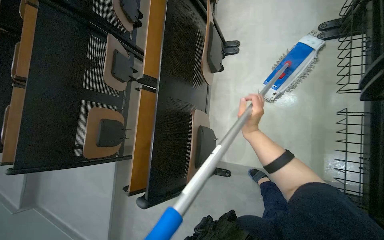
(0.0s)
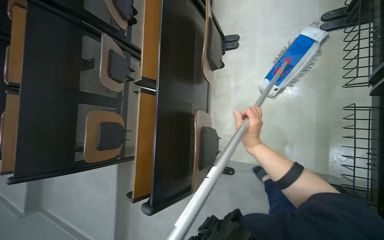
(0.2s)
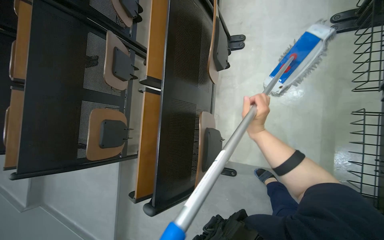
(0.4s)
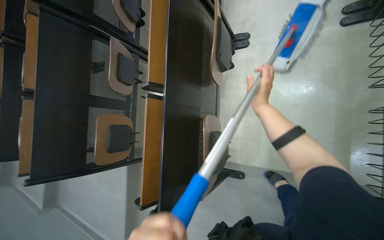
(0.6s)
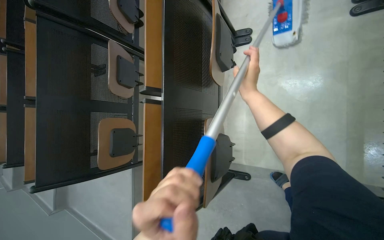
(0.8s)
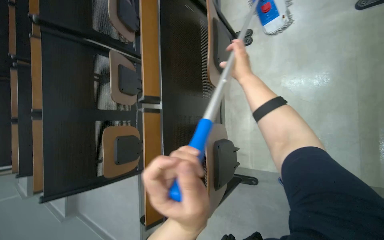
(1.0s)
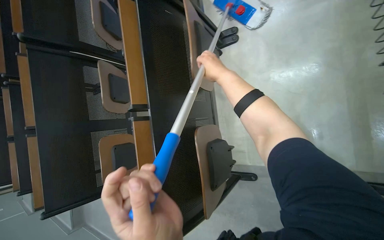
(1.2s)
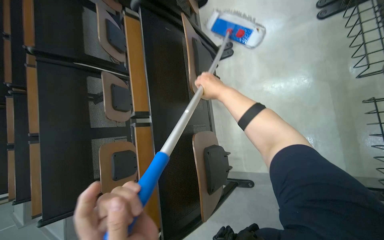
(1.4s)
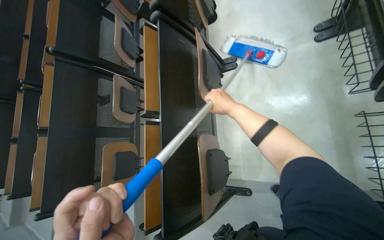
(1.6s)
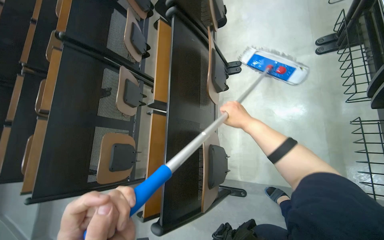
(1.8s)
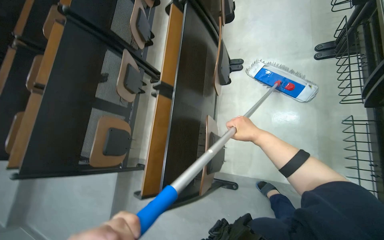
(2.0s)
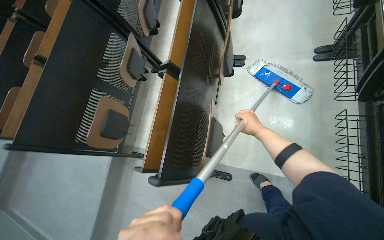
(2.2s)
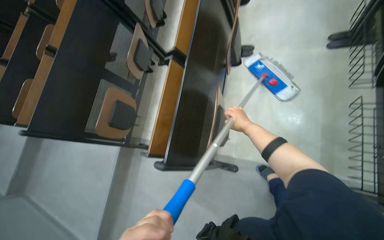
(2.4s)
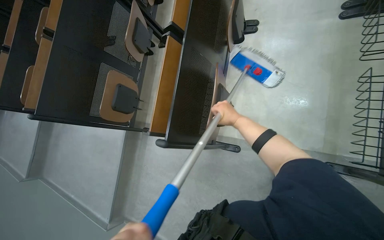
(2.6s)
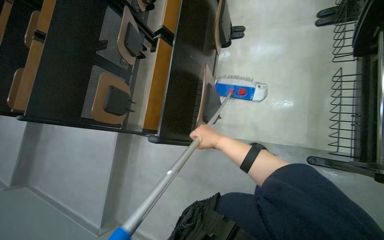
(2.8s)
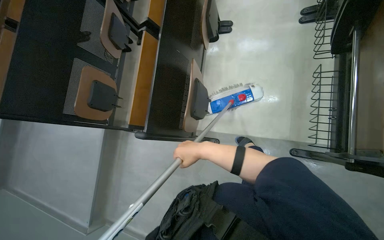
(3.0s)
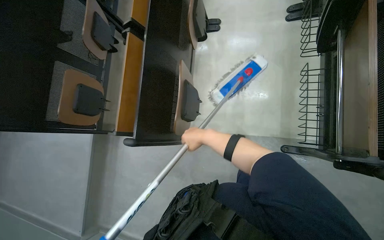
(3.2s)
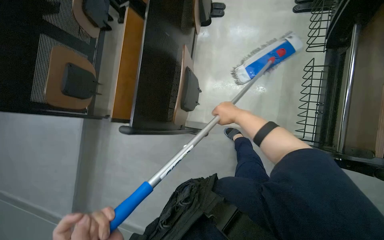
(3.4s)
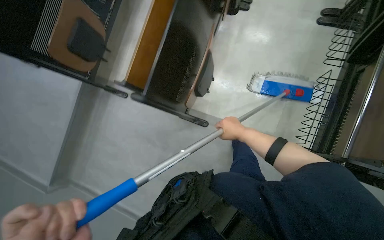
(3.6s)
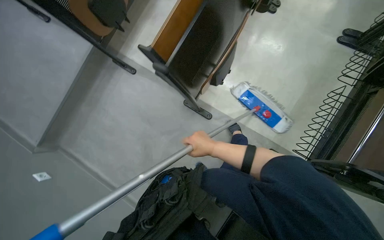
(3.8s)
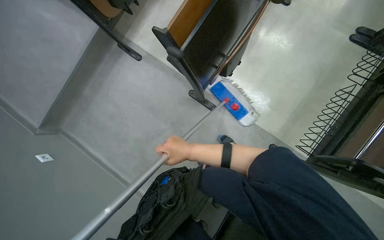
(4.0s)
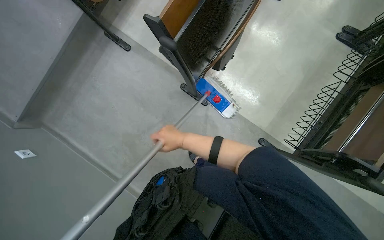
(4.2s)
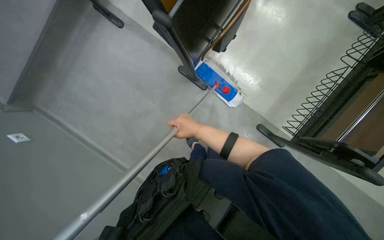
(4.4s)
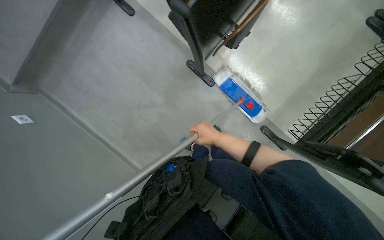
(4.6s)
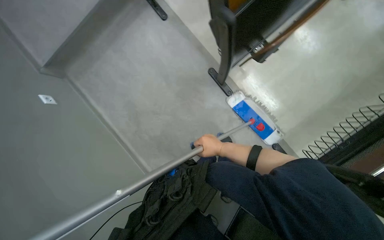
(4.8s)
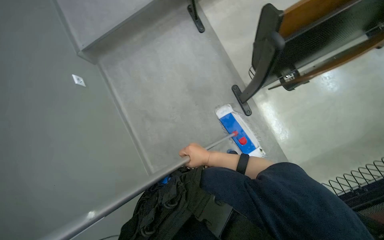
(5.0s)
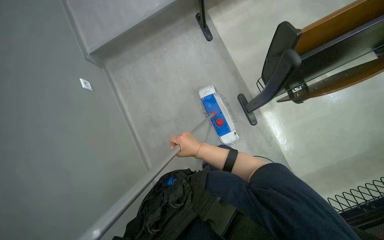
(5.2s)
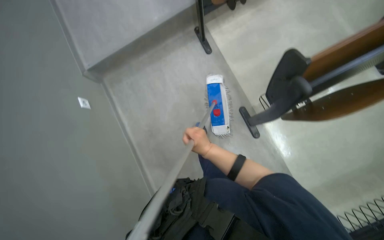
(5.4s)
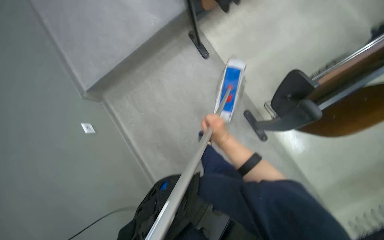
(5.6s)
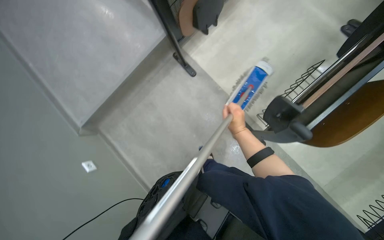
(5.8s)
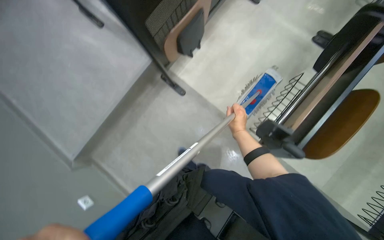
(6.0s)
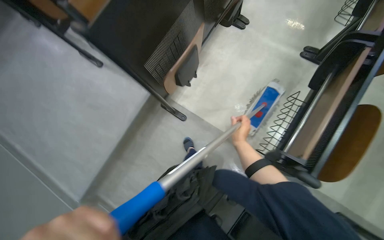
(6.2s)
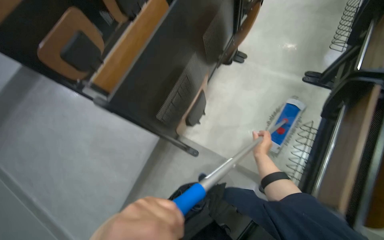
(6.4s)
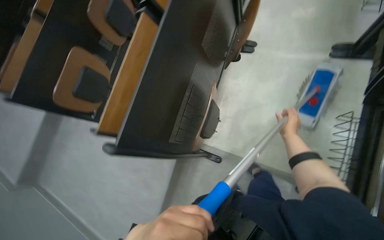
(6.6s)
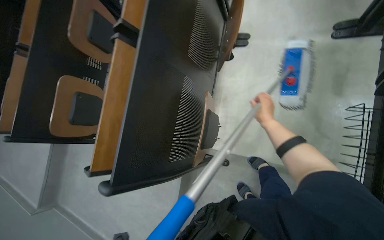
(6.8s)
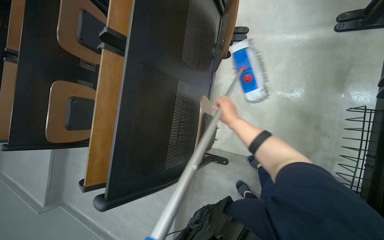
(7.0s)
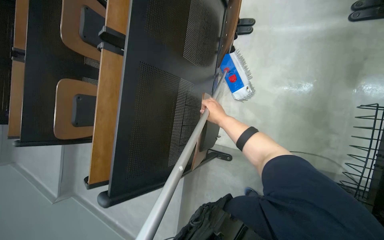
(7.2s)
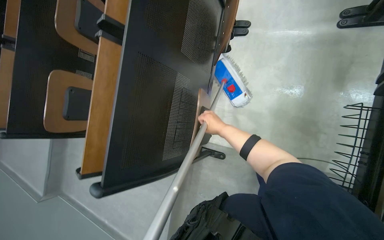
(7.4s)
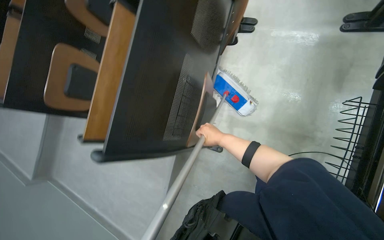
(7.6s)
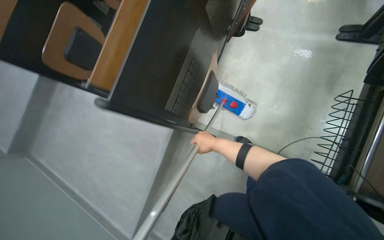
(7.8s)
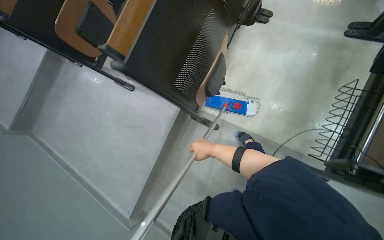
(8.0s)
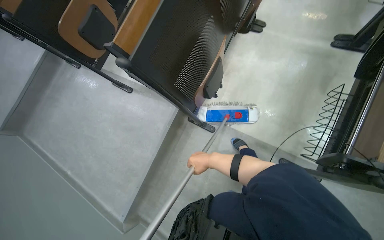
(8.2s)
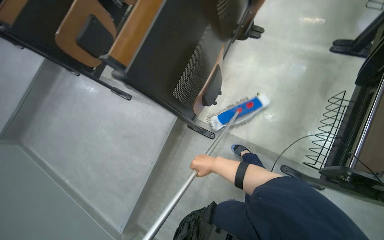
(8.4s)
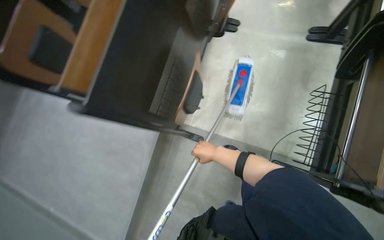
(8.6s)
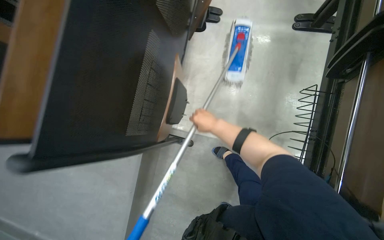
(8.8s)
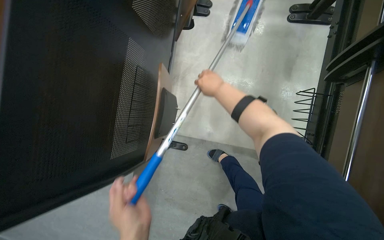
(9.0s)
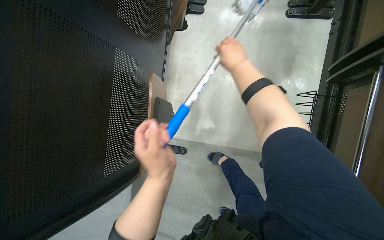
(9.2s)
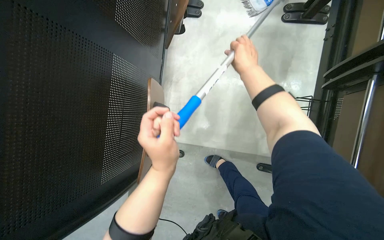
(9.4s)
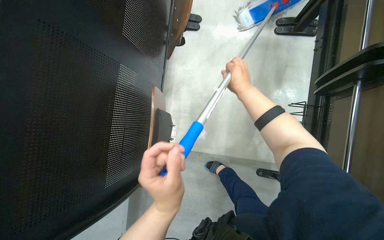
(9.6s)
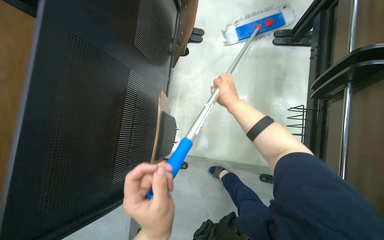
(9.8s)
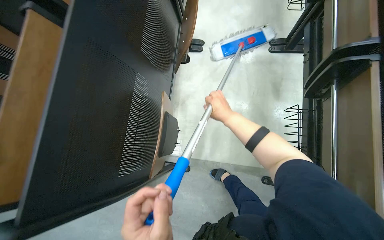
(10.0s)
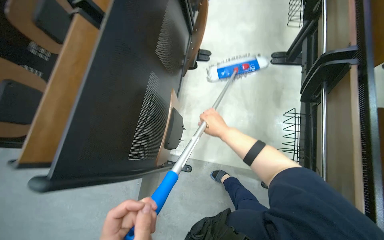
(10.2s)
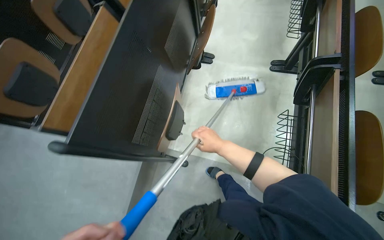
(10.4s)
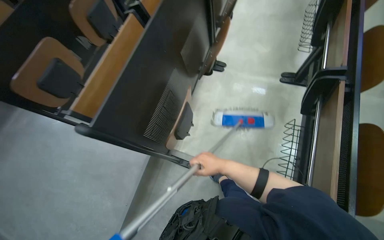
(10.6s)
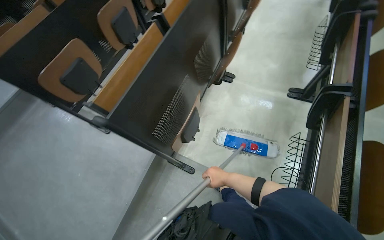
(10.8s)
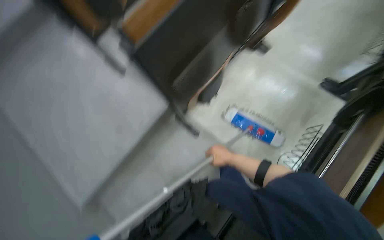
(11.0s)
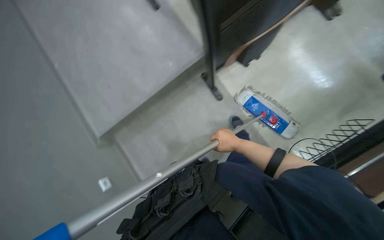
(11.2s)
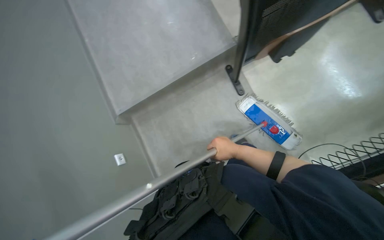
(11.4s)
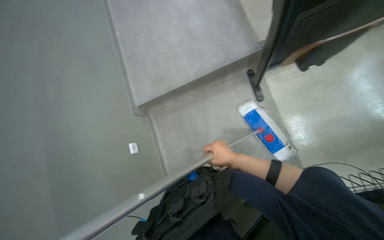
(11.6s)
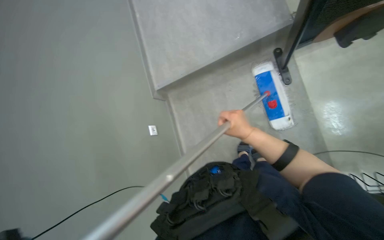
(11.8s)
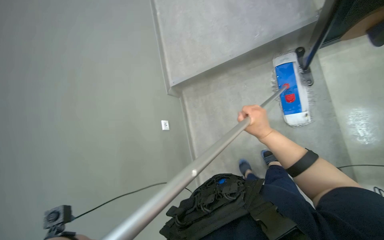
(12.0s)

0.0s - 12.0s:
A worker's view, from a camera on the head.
Job: sweeping floor.
The whole recording: Cleaning floor with brush. The worker cleans the floor using a long-handled brush.
0.0s - 1.6s: The right hand shifts roughly 15 cm up the picture.
1.6s - 3.0s: The right hand heads down the picture, covering approximately 50 cm.
3.0s - 4.4s: The camera is aimed about 15 degrees further to the right. The view tilts some 20 degrees downward. The scene rotates clockwise by approximately 30 degrees. The right hand reaches approximately 10 cm to the right, then returns.
4.4s - 6.0s: The camera travels about 50 cm.
6.0s - 7.6s: The scene turns approximately 30 degrees counterclockwise in the picture.
7.6s - 9.0s: The camera is aimed some 15 degrees further to the right. The right hand travels up the picture by some 15 cm.
9.0s - 10.4s: The camera pitches upward, by roughly 15 degrees. The right hand shifts approximately 25 cm down the picture.
10.4s - 12.0s: The wearer looks roughly 50 degrees further to the left. The view tips downward by roughly 20 degrees.

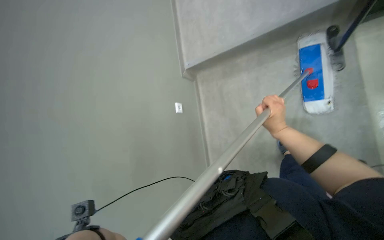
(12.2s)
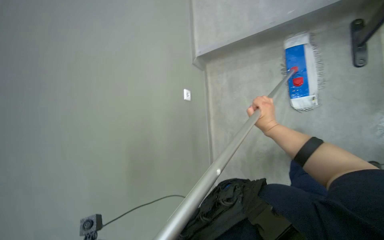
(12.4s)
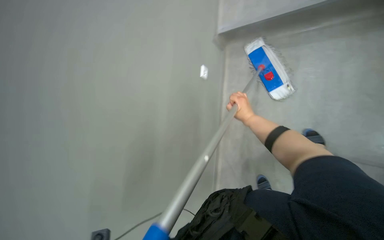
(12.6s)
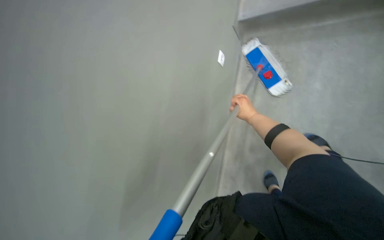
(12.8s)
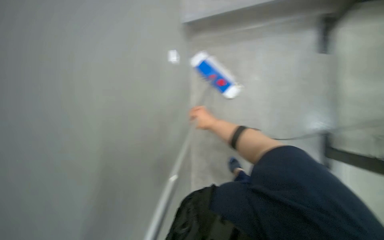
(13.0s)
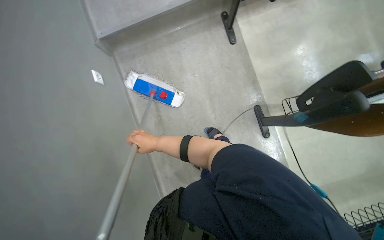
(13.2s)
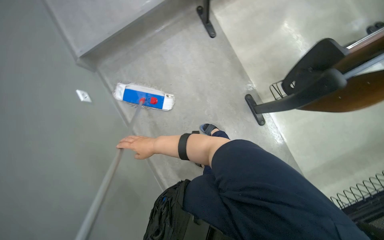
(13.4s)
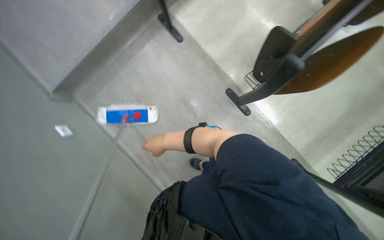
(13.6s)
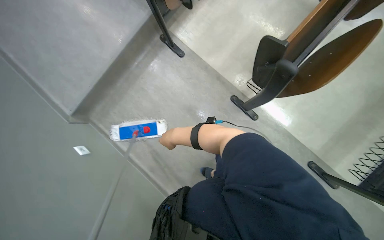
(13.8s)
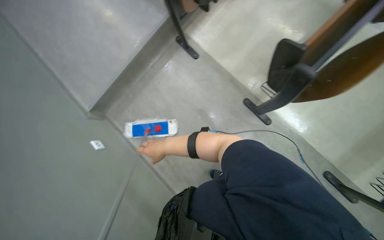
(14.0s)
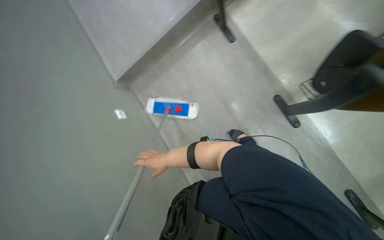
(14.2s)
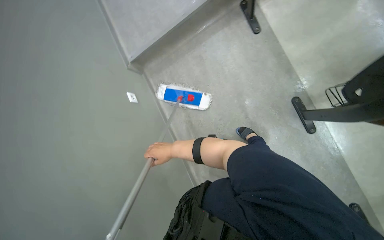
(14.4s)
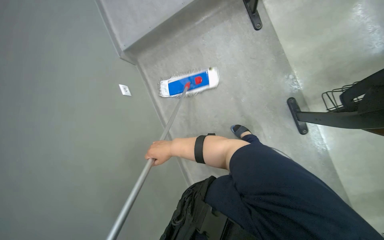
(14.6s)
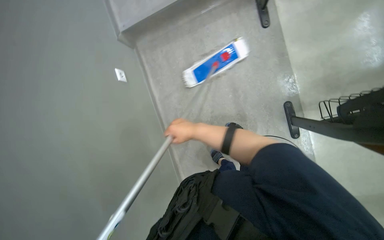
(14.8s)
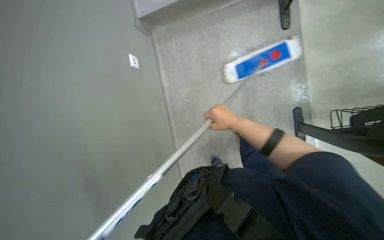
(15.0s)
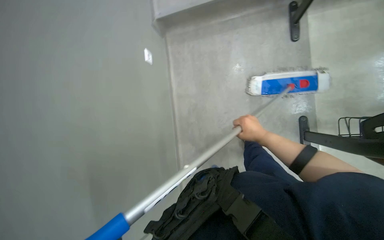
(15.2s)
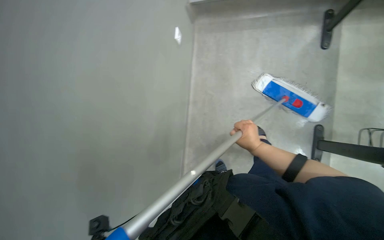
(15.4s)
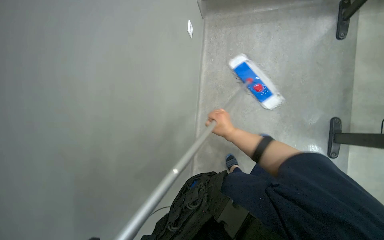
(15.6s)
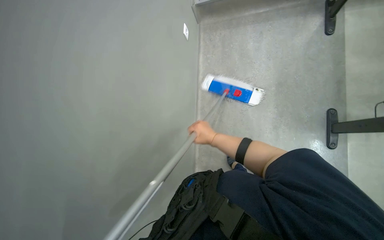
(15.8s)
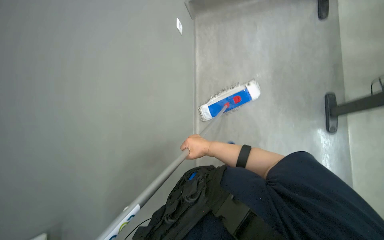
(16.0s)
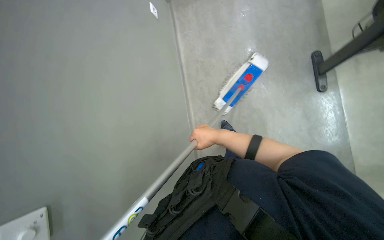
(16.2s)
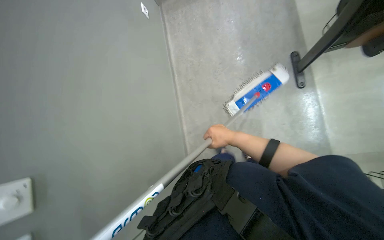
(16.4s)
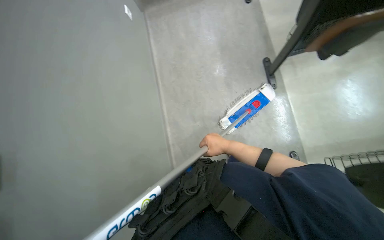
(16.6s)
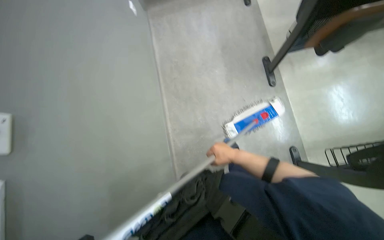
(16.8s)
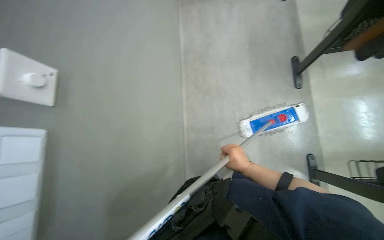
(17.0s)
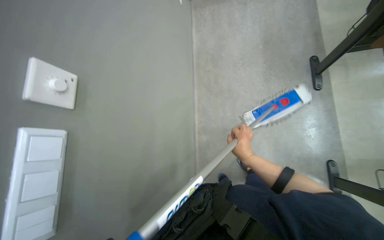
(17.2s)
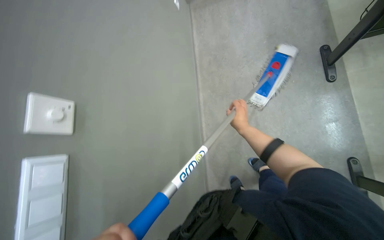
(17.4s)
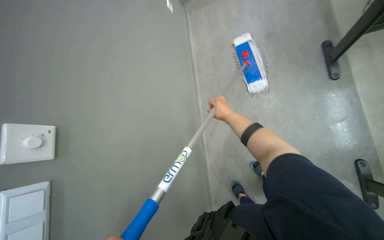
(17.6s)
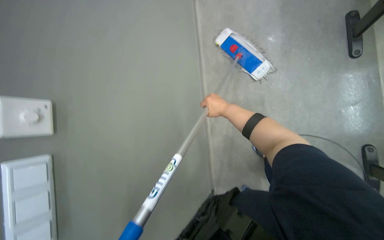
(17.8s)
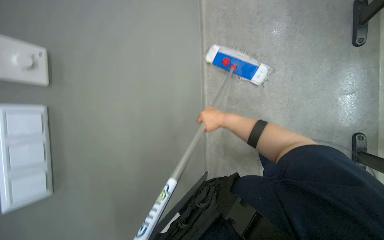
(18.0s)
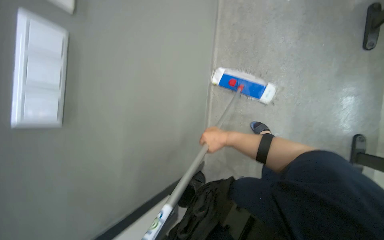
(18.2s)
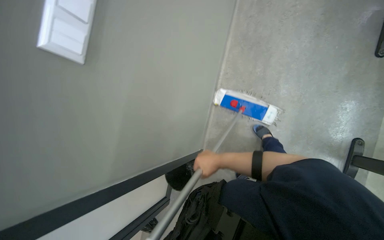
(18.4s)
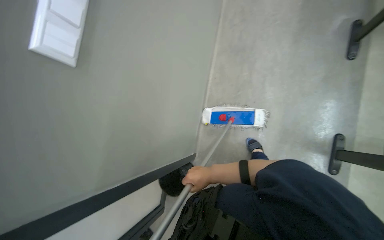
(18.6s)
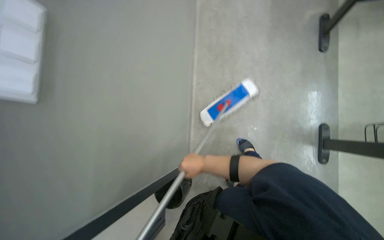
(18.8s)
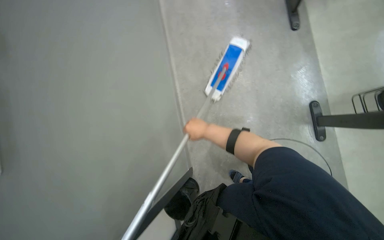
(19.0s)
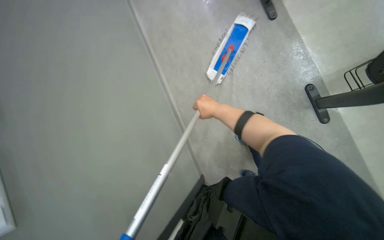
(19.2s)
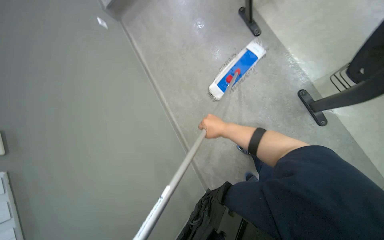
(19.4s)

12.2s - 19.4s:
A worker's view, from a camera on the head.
Job: sweeping floor.
The whole recording: Cleaning floor with brush. The worker cleans the floor using a long-handled brush.
13.6s - 15.0s: The wearer's head swings approximately 35 degrees to the left. The view tilts roughly 15 degrees downward.
15.0s - 16.6s: The camera is carried roughly 50 cm.
16.6s - 18.0s: The view pans to the left by approximately 20 degrees.
18.0s - 19.4s: The right hand goes down the picture and returns, approximately 40 cm each way.
